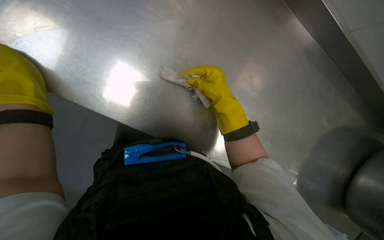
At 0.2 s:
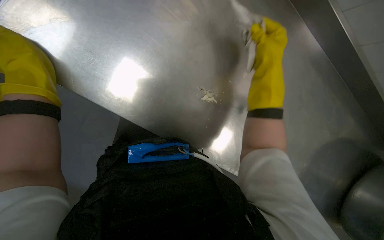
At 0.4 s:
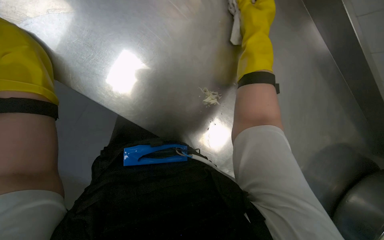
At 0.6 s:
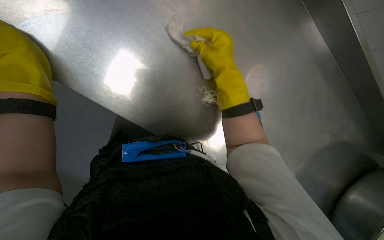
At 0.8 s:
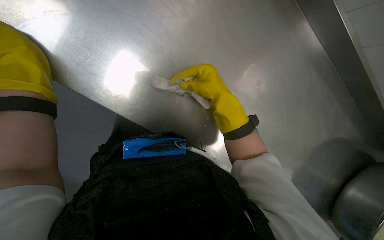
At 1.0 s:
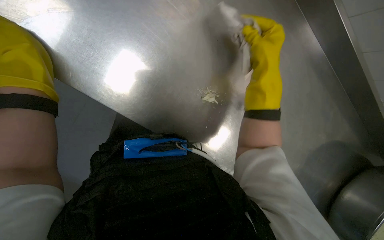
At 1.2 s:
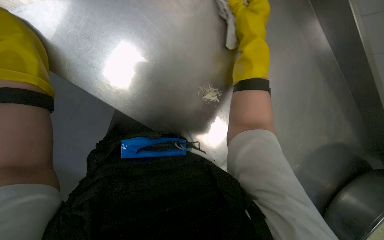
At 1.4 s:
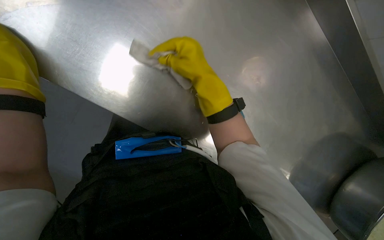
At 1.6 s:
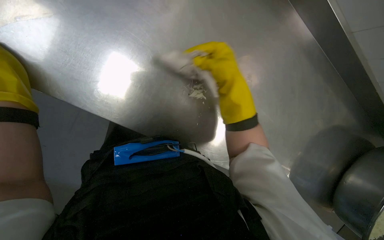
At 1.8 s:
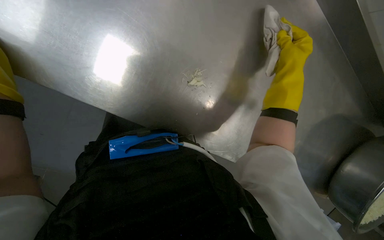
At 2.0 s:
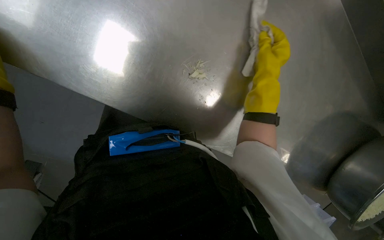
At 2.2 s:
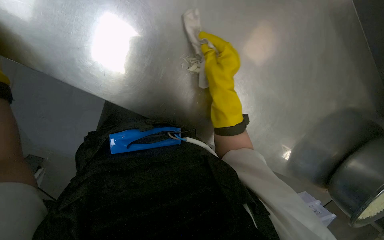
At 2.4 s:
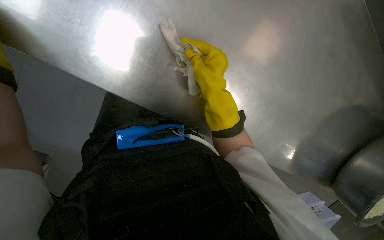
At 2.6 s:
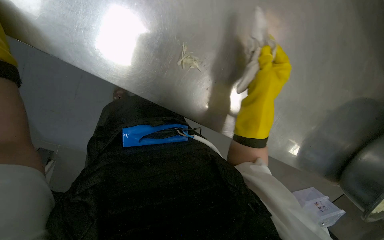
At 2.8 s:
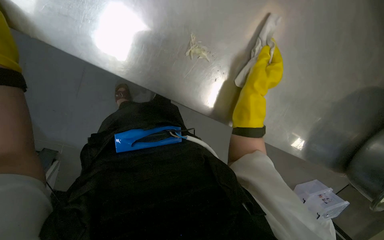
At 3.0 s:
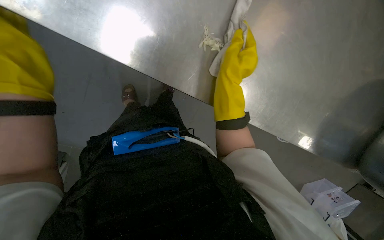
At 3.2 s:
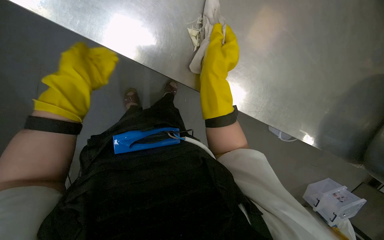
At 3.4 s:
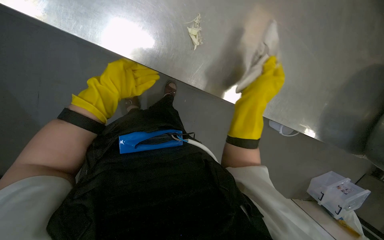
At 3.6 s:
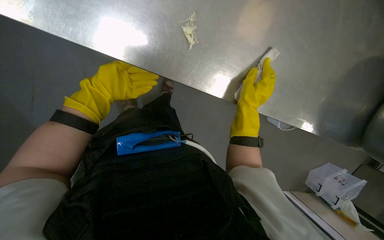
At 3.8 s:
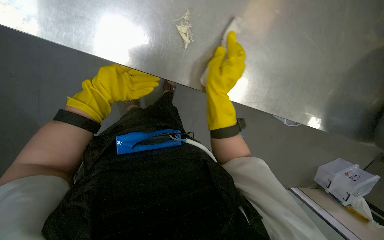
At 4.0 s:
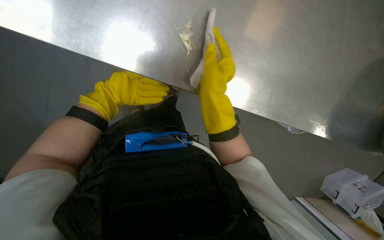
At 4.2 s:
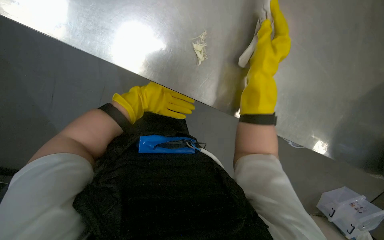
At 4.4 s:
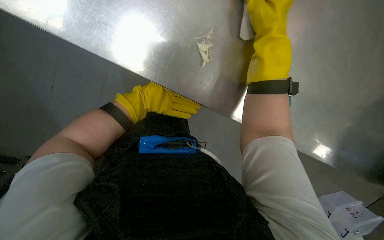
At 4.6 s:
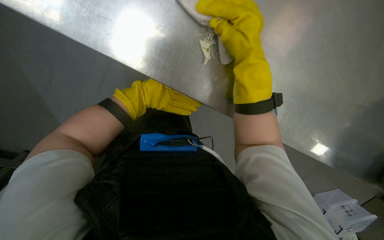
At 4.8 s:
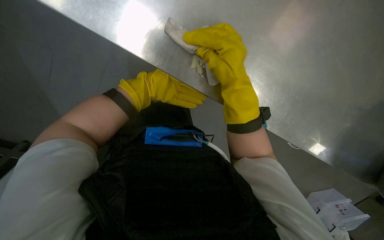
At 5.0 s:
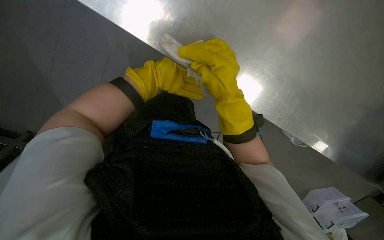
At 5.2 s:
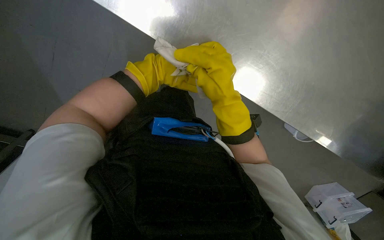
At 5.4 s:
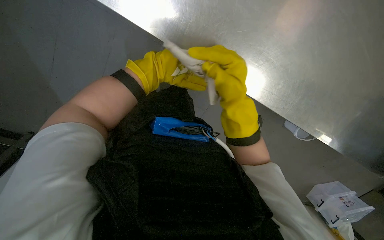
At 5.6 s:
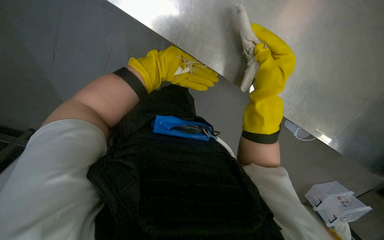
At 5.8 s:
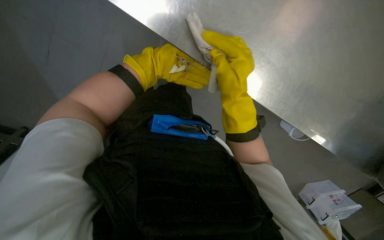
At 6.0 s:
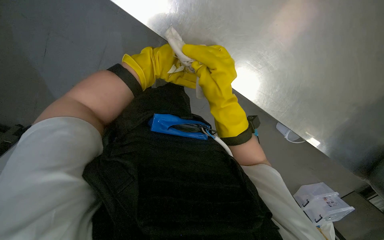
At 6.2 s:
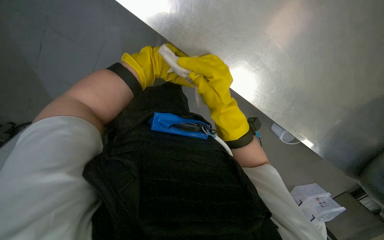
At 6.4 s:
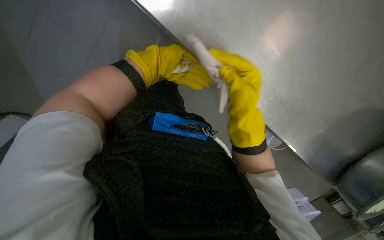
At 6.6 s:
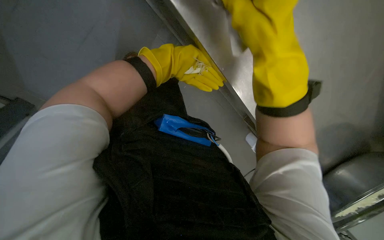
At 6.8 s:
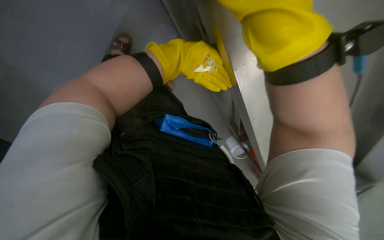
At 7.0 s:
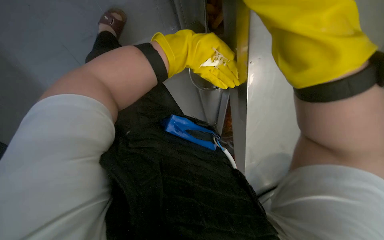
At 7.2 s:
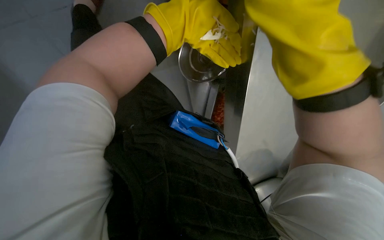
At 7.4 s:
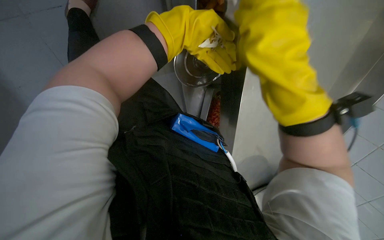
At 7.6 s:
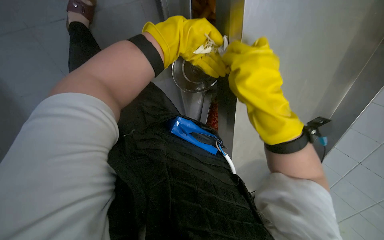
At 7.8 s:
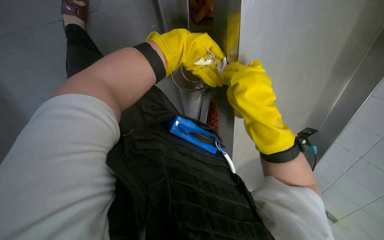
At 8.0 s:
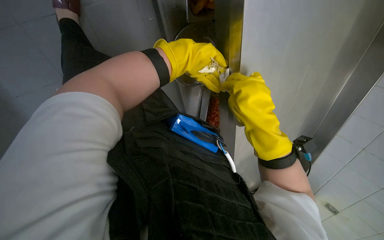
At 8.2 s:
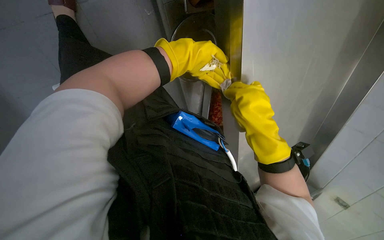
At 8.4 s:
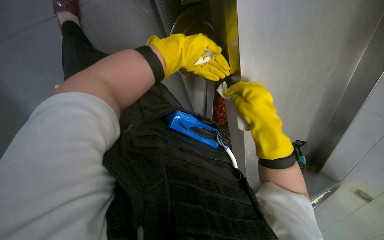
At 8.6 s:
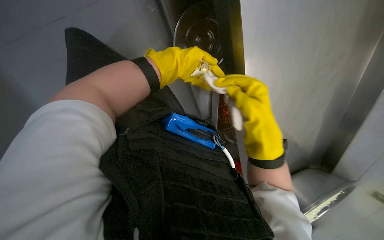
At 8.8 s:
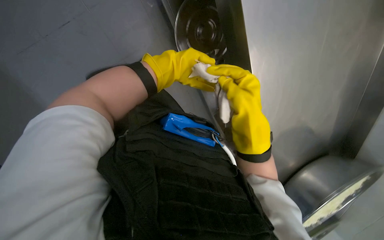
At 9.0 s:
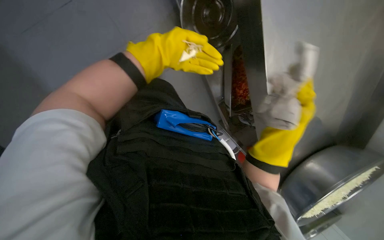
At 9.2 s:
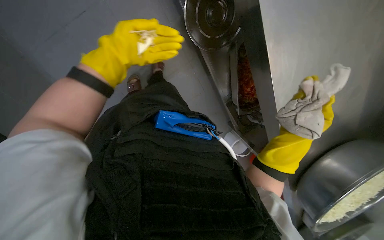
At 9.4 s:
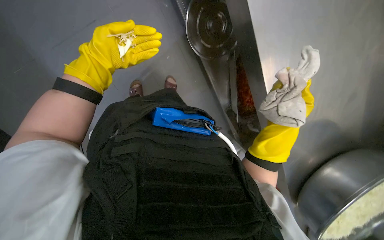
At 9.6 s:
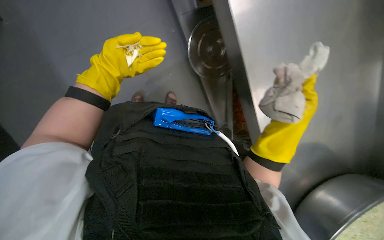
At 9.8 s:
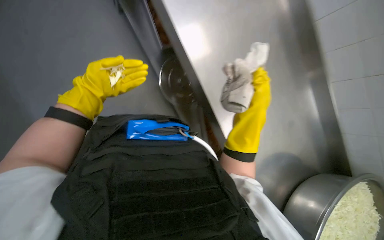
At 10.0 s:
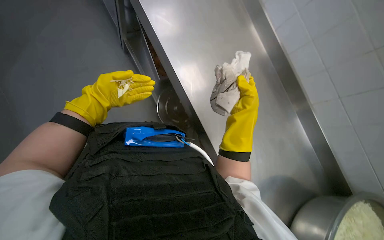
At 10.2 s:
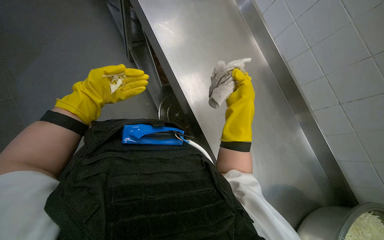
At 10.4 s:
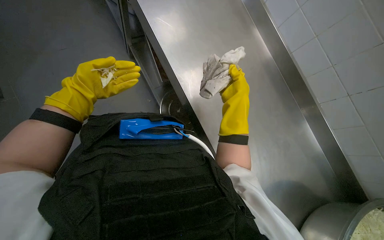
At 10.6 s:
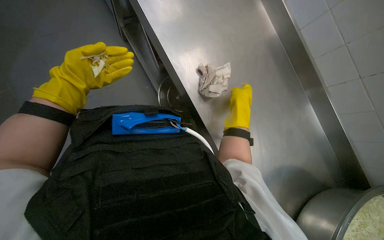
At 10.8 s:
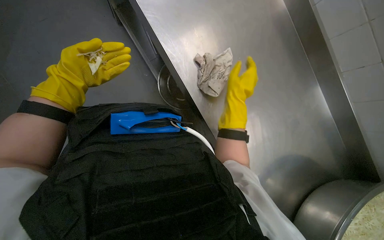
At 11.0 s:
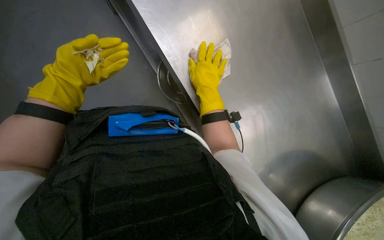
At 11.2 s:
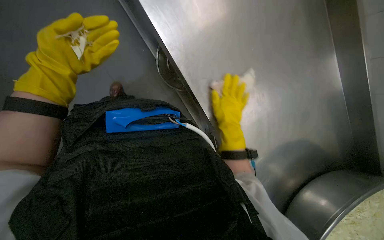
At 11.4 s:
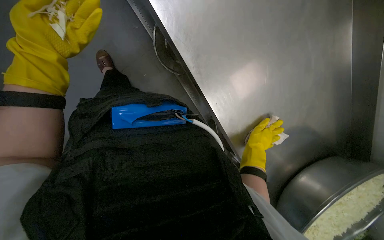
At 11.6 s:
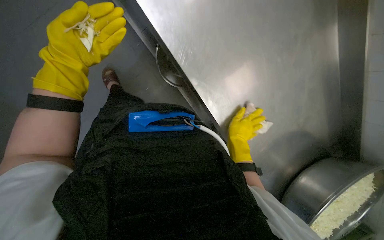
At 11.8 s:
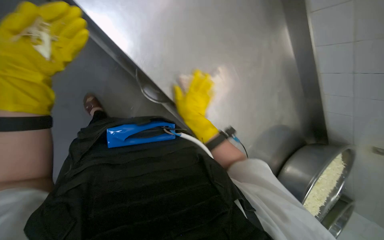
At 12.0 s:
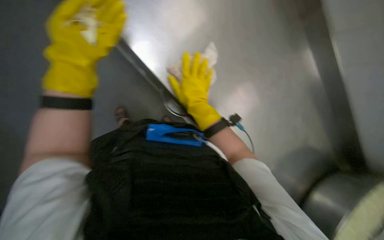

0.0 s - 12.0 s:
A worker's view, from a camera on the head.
Job: wiping surfaces.
The whole recording: Cleaning kitchen counter. The worker wipes the stainless steel counter, gathers food scraps, and discards them.
0.0 s - 1.6 s: The right hand goes left and right, about 15 cm each way, reversing 3 times.
1.6 s - 3.0 s: The right hand moves left and right over about 20 cm, changing direction 3 times.
3.0 s - 4.4 s: The right hand heads nearer to the camera and up the picture, covering about 15 cm.
4.4 s - 6.0 s: The right hand is displaced to the left, farther from the camera and down the picture by roughly 25 cm, while the left hand swings nearer and farther, about 15 cm each way, with 2 reversals.
6.0 s - 7.6 s: The left hand heads nearer to the camera, covering roughly 10 cm; the right hand reaches about 15 cm nearer to the camera, then returns.
9.0 s - 10.4 s: The view tilts about 35 degrees upward. The left hand goes approximately 20 cm to the left, while the right hand moves up the picture, approximately 15 cm.
10.4 s - 12.0 s: The left hand moves nearer to the camera, some 15 cm. The right hand goes left and right, approximately 20 cm each way, reversing 2 times.

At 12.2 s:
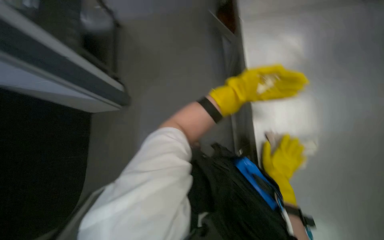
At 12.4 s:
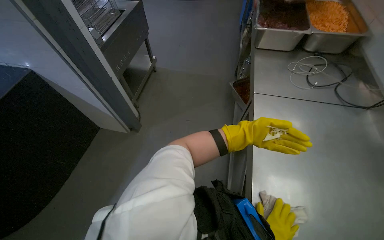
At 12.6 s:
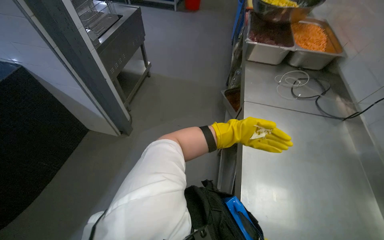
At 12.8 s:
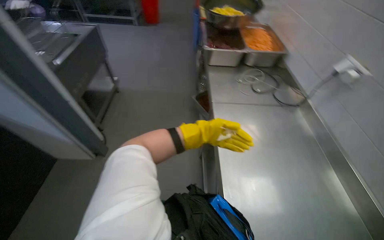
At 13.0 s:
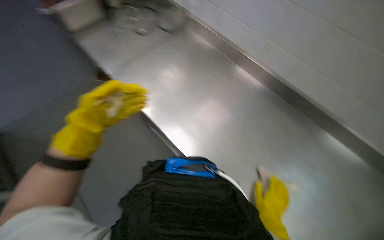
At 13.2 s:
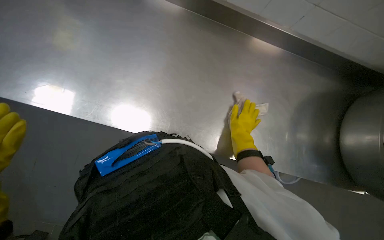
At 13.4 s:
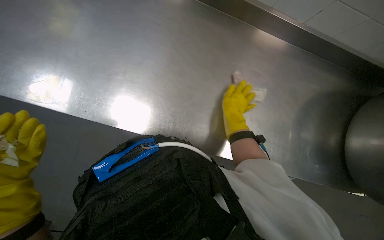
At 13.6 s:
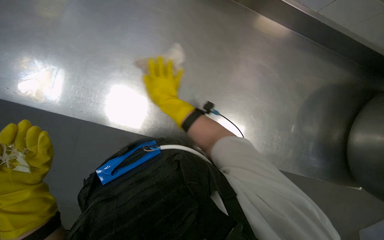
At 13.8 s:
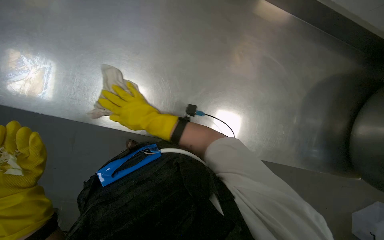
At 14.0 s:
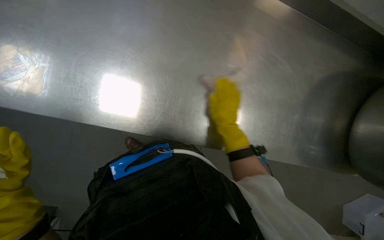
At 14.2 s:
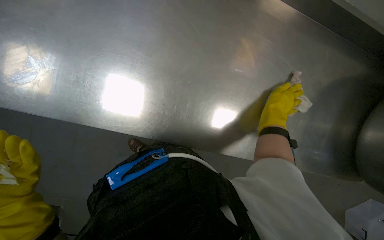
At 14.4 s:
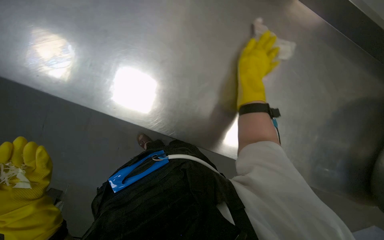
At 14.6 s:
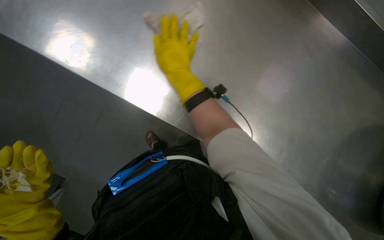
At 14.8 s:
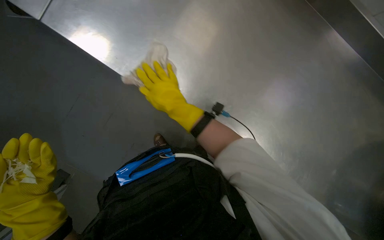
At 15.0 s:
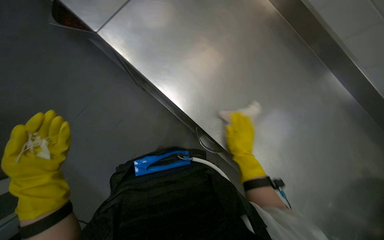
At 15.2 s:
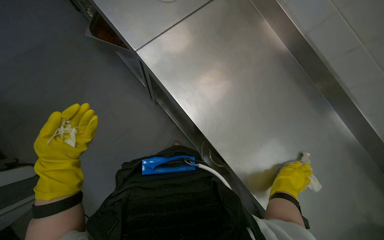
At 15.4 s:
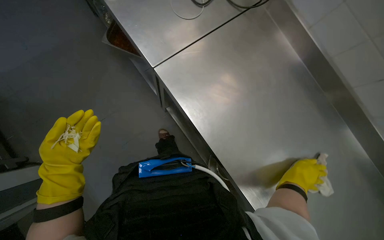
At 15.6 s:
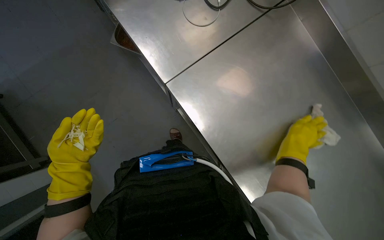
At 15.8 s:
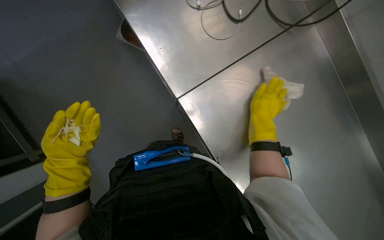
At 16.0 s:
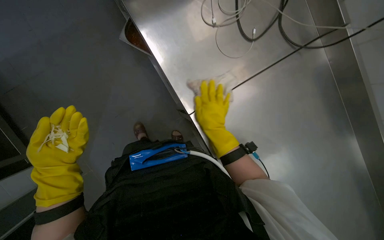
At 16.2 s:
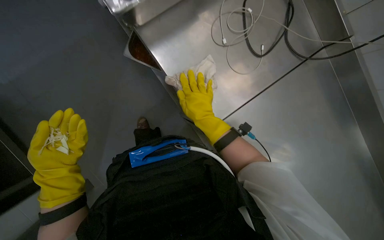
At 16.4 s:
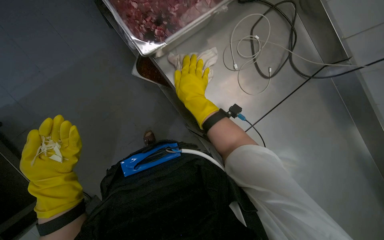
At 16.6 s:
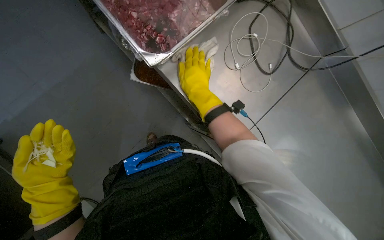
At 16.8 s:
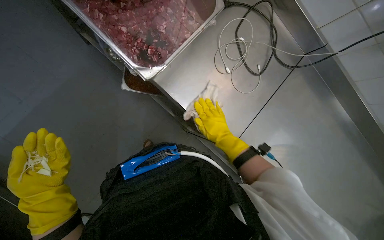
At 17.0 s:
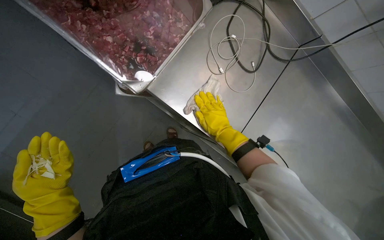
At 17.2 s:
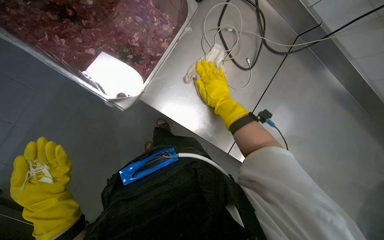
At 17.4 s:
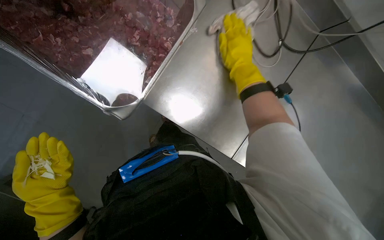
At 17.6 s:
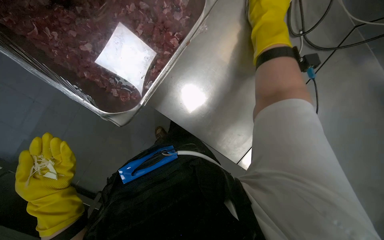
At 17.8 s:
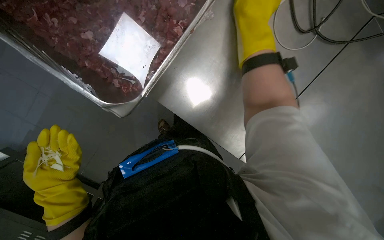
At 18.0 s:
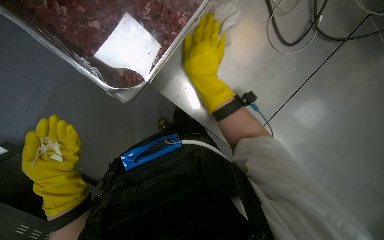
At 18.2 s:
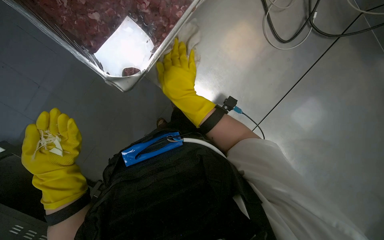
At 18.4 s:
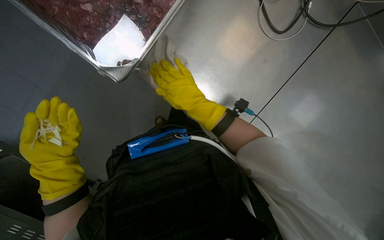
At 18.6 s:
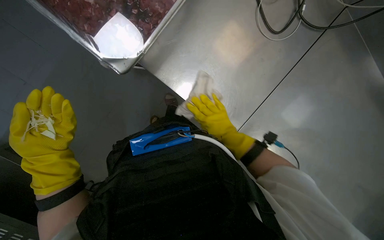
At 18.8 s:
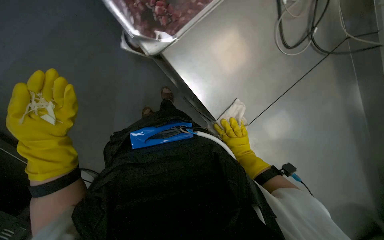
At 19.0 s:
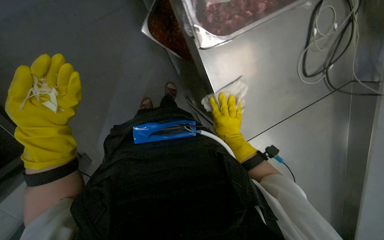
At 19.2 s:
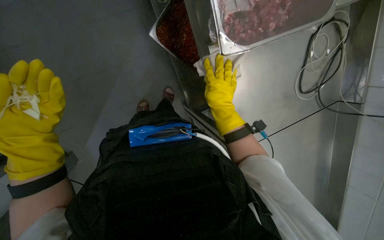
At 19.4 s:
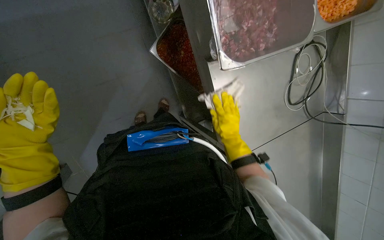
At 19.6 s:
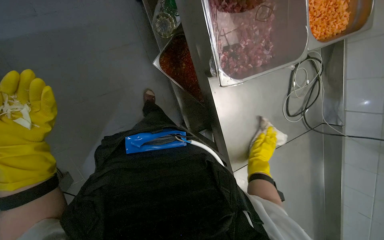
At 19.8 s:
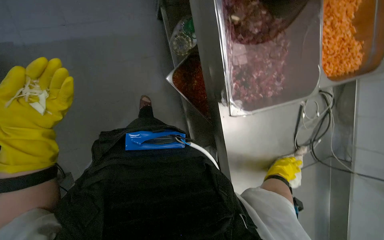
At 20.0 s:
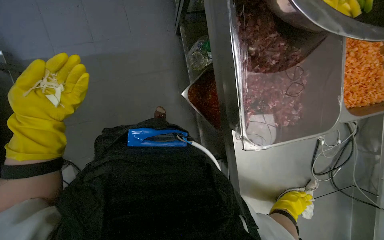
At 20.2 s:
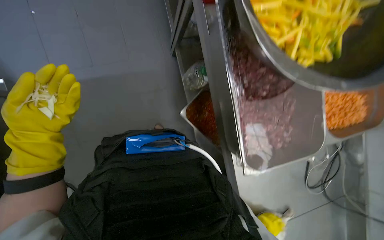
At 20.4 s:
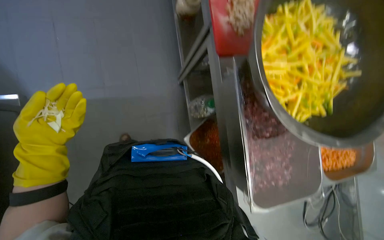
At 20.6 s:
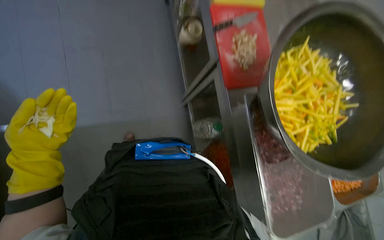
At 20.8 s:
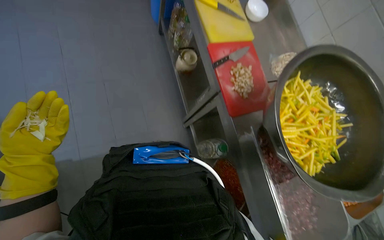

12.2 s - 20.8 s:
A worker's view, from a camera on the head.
Job: wiping surfaces.
The whole recording: Cleaning kitchen counter. The worker wipes the stainless steel counter, gathers food scraps, and discards them.
12.2 s - 13.6 s: The wearer looks roughly 45 degrees further to the right.
13.6 s - 15.0 s: The right hand goes left and right, about 30 cm each way, reversing 3 times.
15.0 s - 16.6 s: The right hand travels to the left and up the picture by about 25 cm.
16.6 s - 18.0 s: The right hand swings up and down the picture, approximately 30 cm each way, with 2 reversals.
18.0 s - 19.4 s: The camera sweeps to the right, by roughly 15 degrees. The right hand swings left and right, some 25 cm each way, with 2 reversals.
19.4 s - 20.8 s: The wearer moves approximately 50 cm. The view tilts approximately 30 degrees upward.
